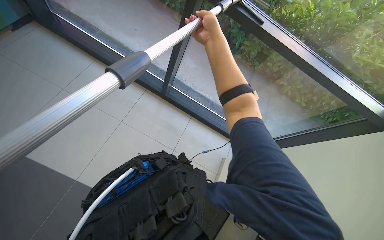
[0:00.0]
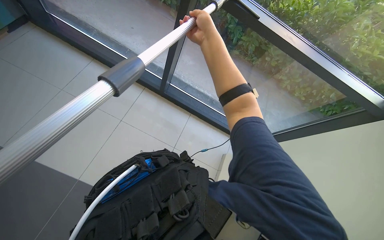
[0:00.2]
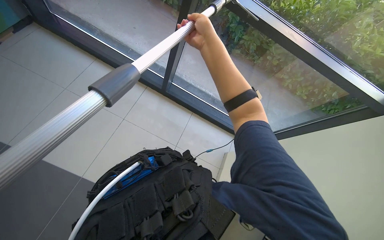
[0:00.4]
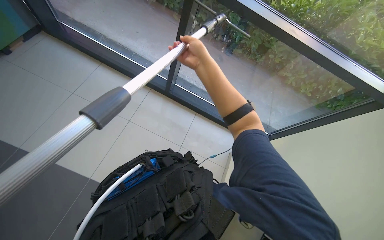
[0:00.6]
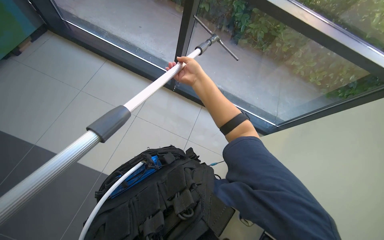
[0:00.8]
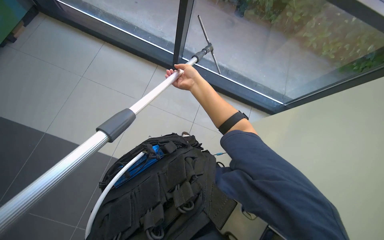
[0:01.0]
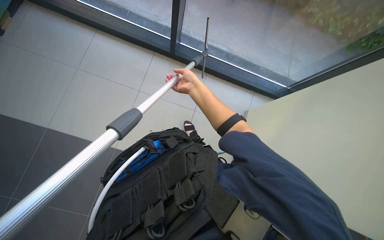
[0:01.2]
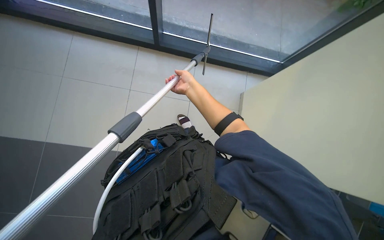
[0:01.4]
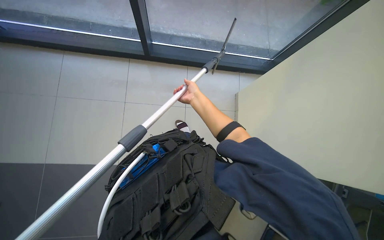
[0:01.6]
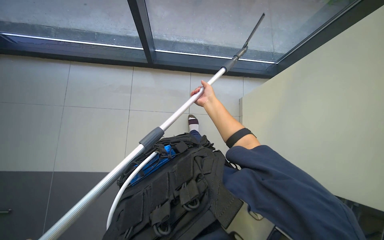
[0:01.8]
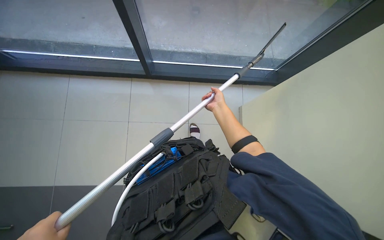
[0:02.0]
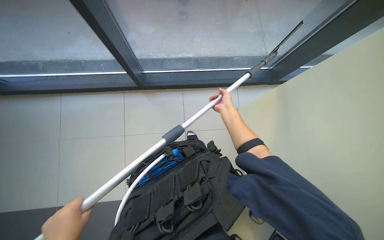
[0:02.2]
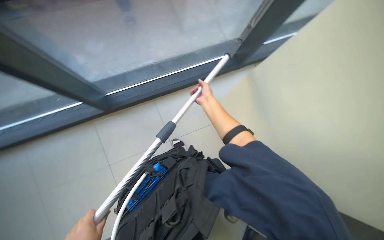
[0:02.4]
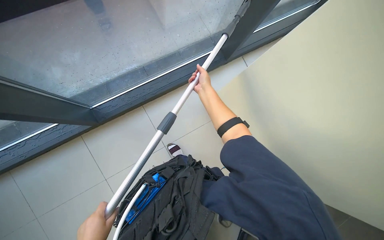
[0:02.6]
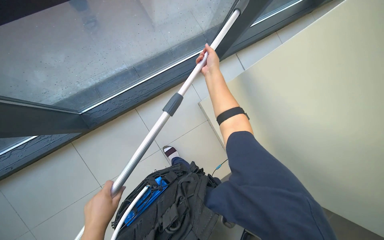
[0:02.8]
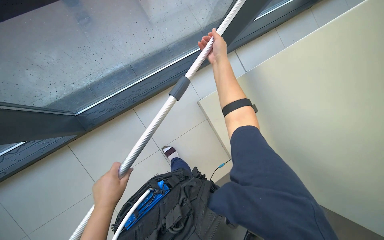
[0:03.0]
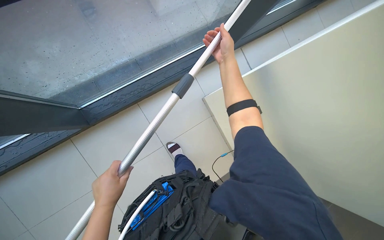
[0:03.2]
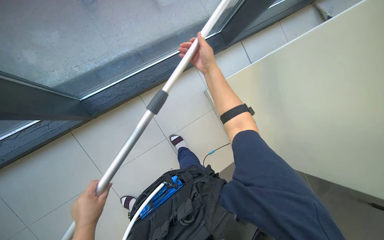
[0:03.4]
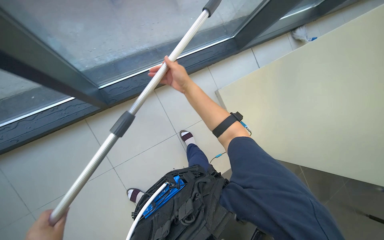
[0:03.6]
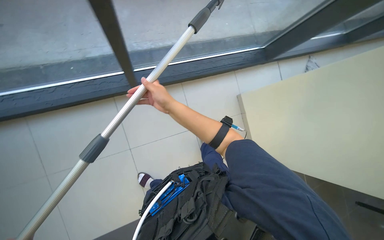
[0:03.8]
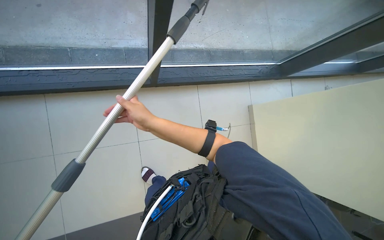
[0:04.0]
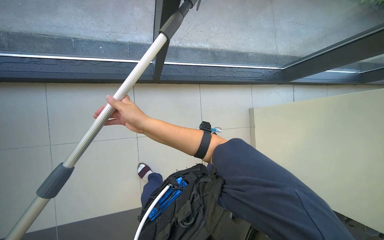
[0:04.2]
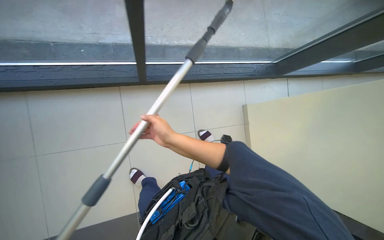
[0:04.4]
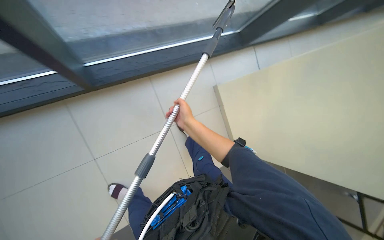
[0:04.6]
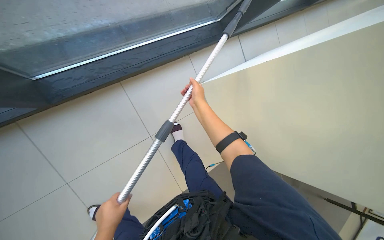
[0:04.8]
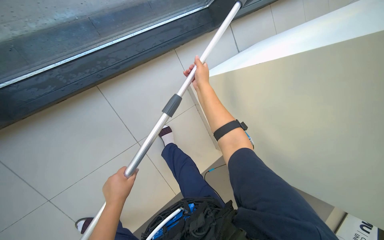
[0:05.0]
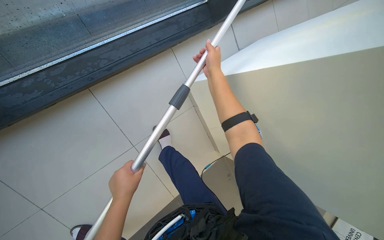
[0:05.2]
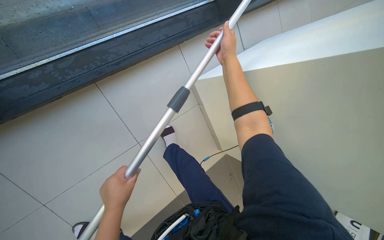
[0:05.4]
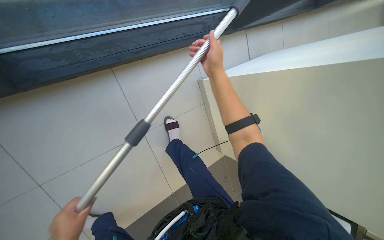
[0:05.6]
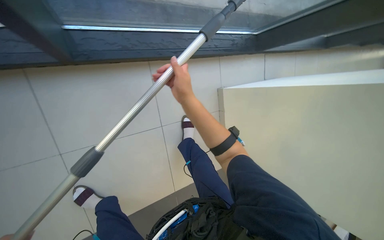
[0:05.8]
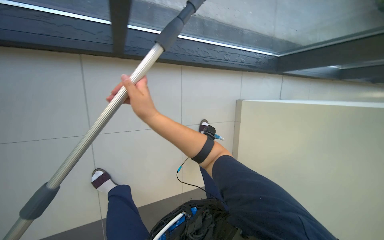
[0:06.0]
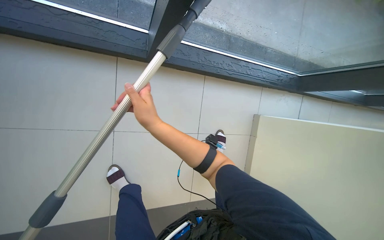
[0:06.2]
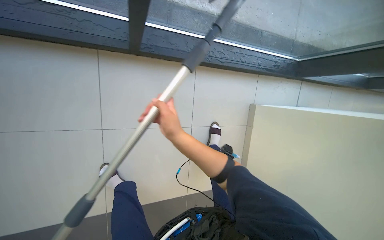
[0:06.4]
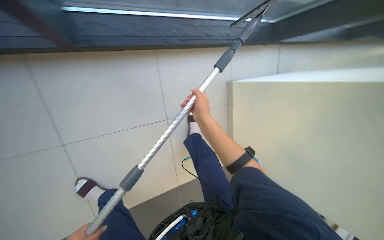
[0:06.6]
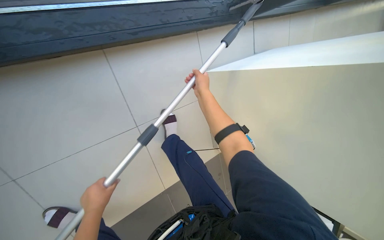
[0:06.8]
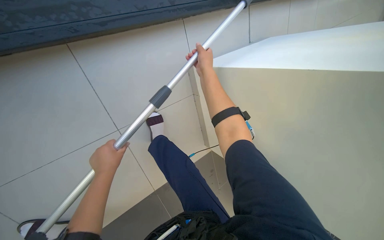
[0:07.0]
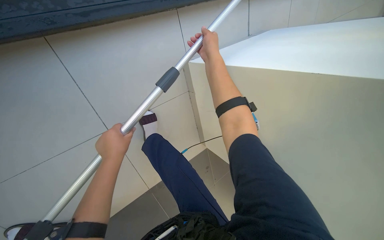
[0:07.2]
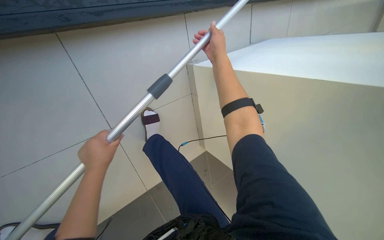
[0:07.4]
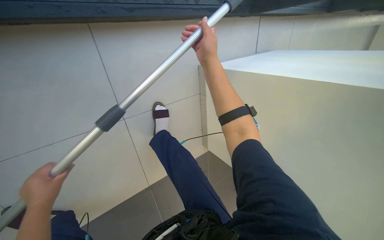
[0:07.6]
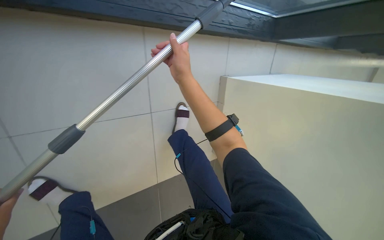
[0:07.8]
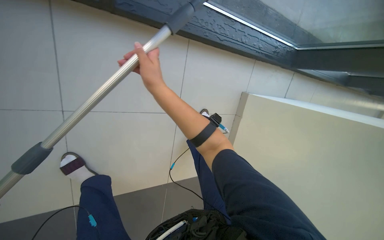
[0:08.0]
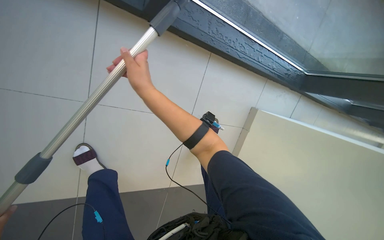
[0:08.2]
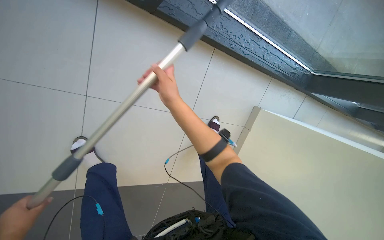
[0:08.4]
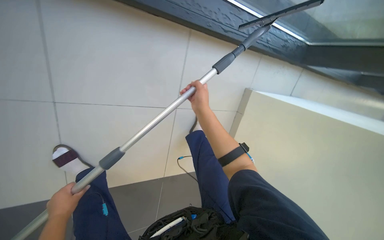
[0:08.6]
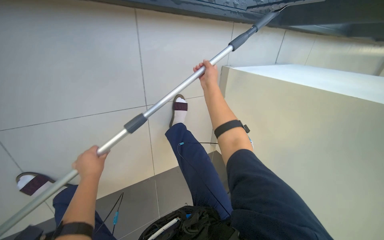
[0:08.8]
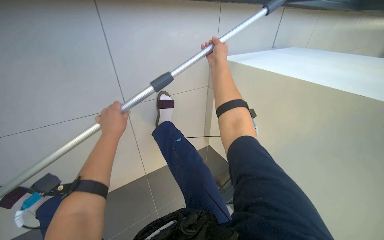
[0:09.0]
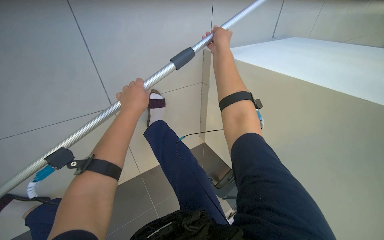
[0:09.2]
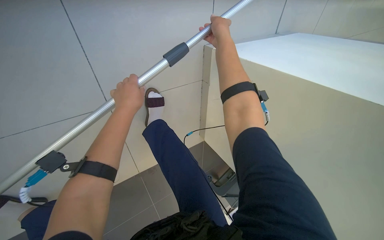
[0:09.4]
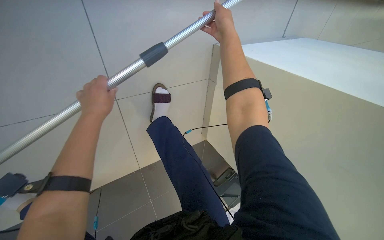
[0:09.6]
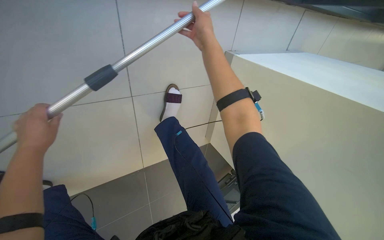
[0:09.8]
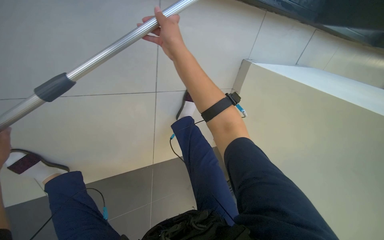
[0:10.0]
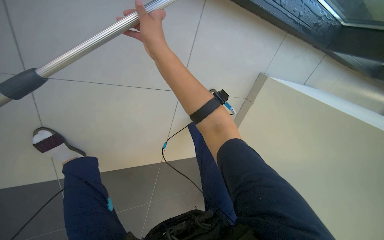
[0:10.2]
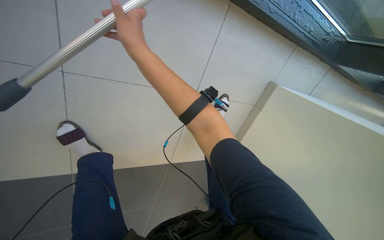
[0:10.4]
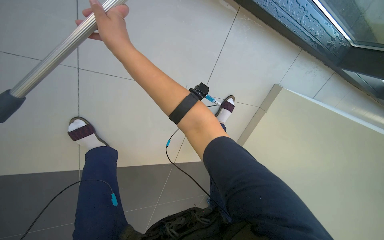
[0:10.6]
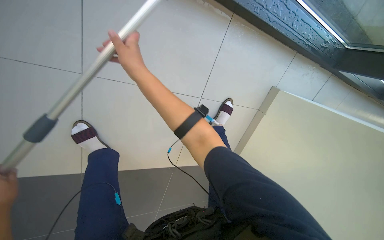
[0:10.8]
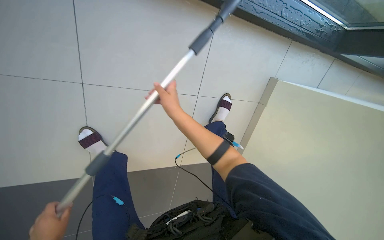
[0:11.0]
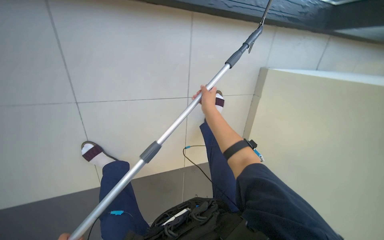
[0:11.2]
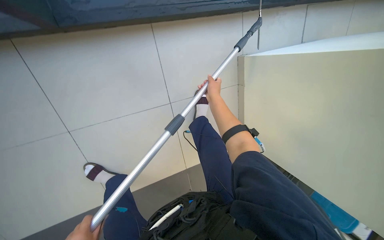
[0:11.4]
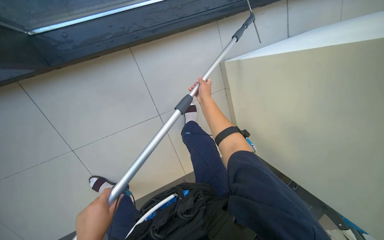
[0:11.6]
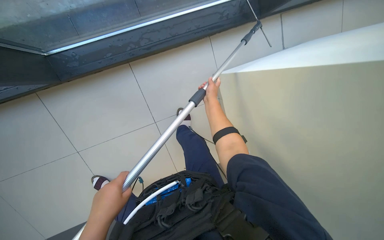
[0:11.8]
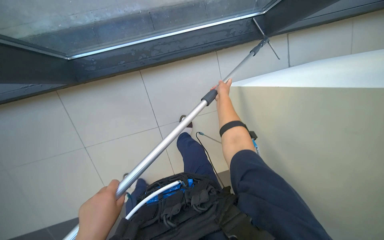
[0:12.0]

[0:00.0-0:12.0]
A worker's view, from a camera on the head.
Job: cleaning windows.
The whole recording: Cleaning glass panels and frames. The worker cleans the glass panels and frames using a squeegee and a cloth on a pole.
0:00.0 to 0:01.6: The view tilts roughly 15 degrees downward. The scene turns approximately 25 degrees counterclockwise in the picture.
0:01.6 to 0:03.0: The right hand travels up the picture and to the right by roughly 20 cm.
0:04.4 to 0:06.0: Everything in view rotates about 25 degrees clockwise.
0:06.0 to 0:07.6: The right hand is displaced to the right and up the picture by about 35 cm.
0:09.0 to 0:10.4: The camera is carried some 40 cm.
0:10.4 to 0:12.0: The camera is carried to the right, approximately 50 cm. The camera is aimed about 20 degrees further to the left.

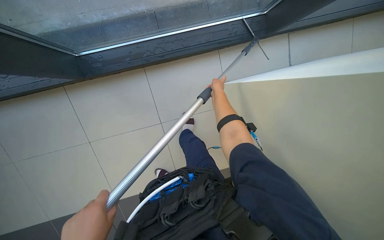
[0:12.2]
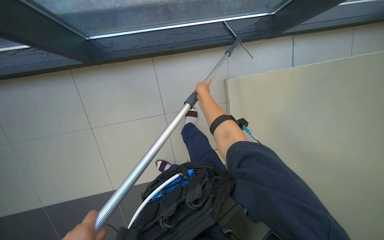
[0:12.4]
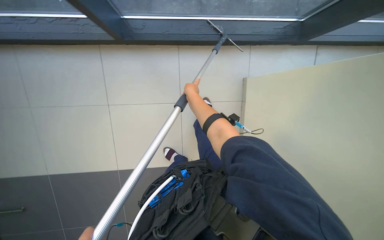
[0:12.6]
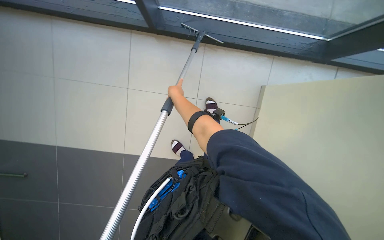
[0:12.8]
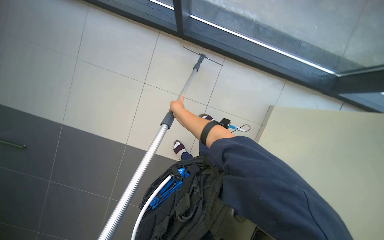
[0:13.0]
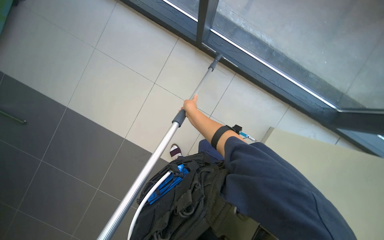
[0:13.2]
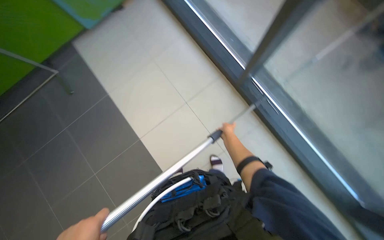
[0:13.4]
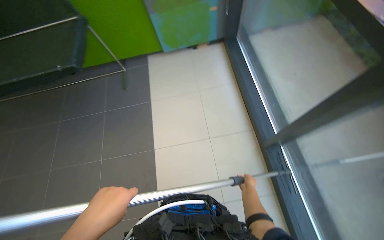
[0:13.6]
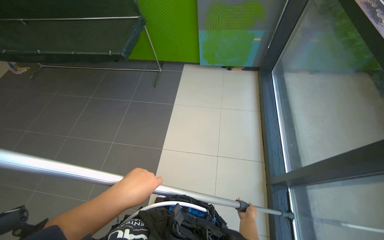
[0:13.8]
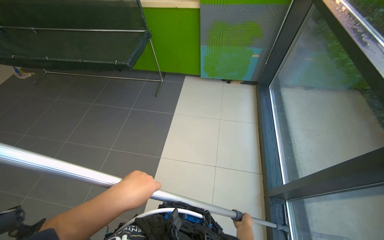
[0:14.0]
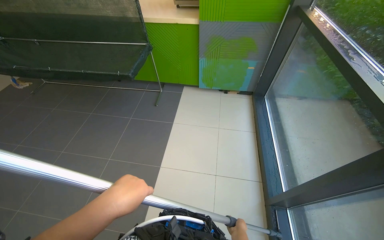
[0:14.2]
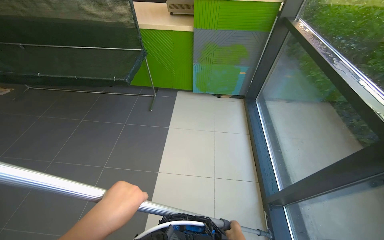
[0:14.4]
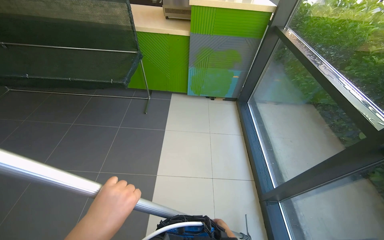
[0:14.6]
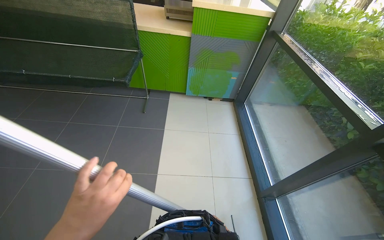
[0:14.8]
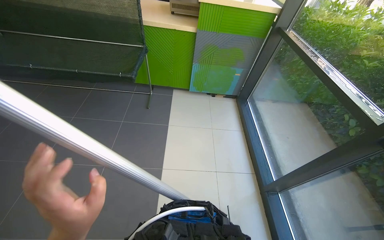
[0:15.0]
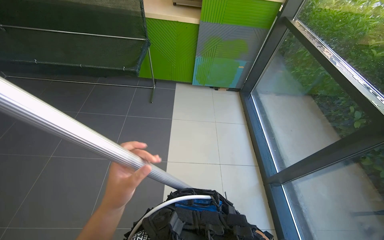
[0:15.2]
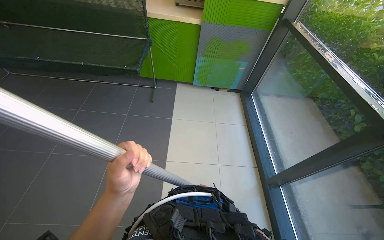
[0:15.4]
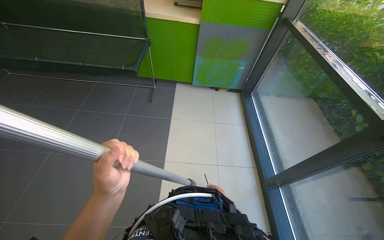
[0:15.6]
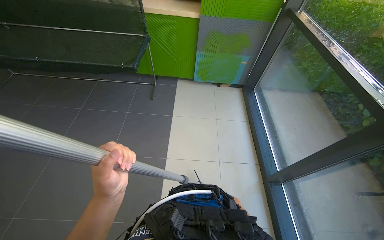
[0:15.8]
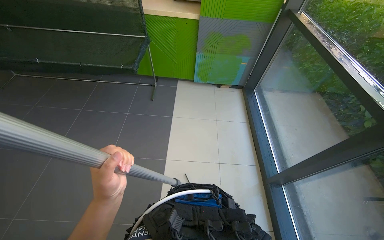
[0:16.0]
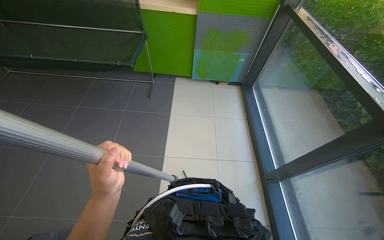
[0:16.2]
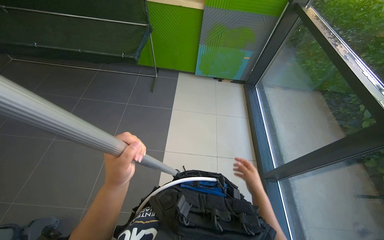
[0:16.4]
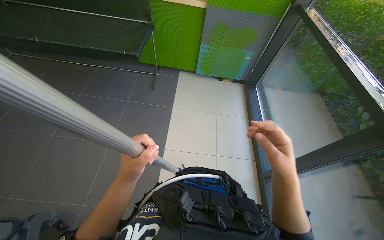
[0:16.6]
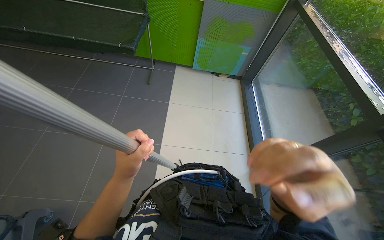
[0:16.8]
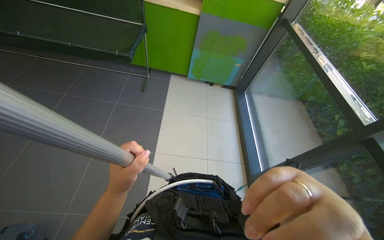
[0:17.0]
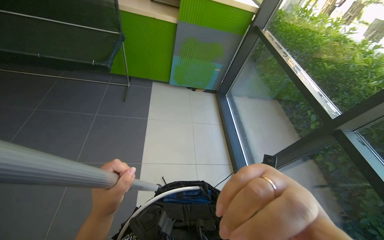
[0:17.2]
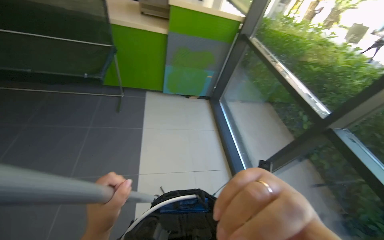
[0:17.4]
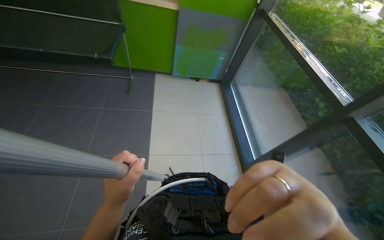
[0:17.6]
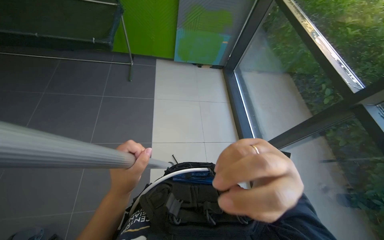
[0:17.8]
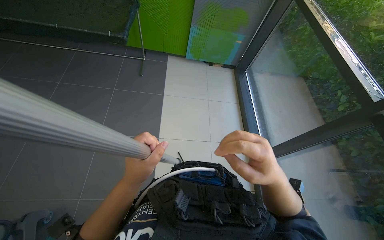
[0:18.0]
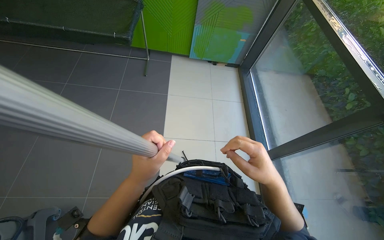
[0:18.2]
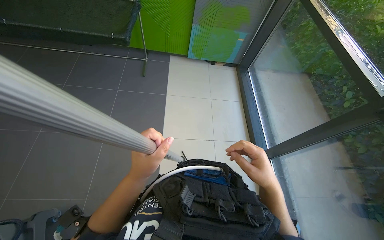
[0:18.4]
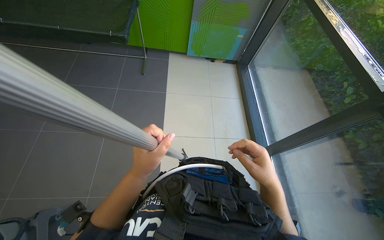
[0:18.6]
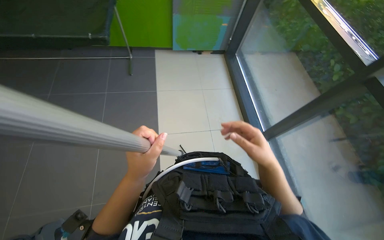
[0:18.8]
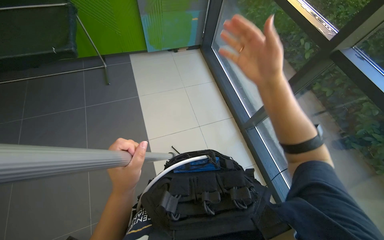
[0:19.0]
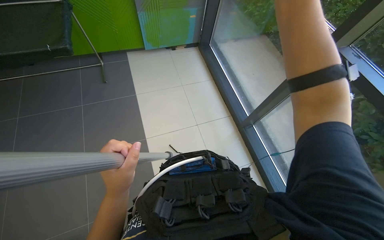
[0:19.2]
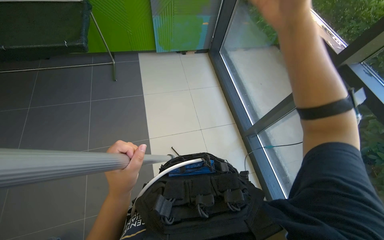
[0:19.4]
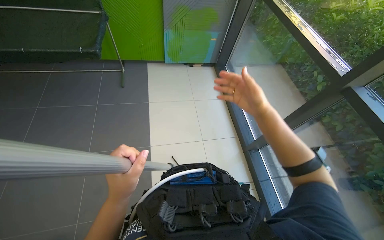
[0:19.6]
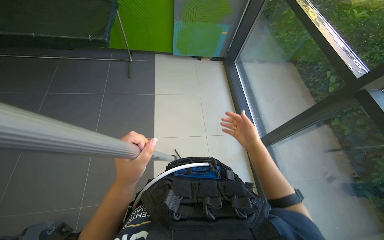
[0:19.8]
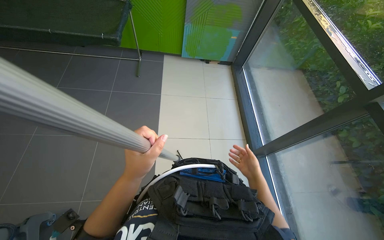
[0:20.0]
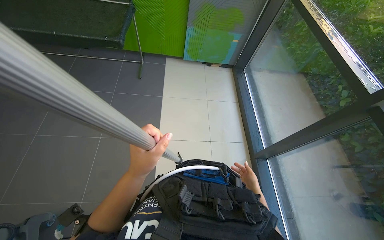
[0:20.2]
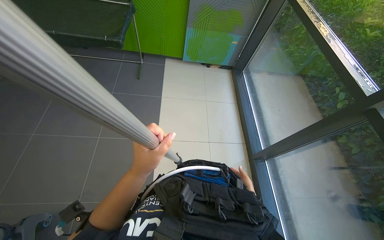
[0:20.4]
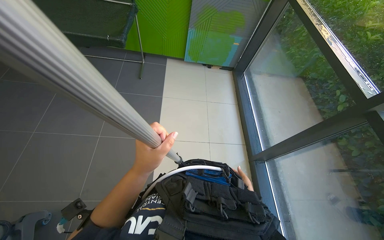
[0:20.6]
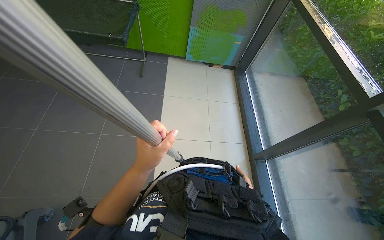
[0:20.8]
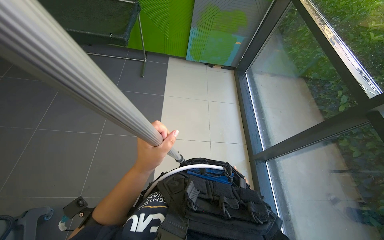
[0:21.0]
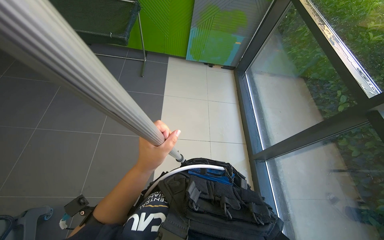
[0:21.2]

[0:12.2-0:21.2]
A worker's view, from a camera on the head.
Job: cleaning windows.
The whole recording: Cleaning glass panels and frames. The worker cleans the glass panels and frames using a squeegee and a cloth on a pole.
0:12.2 to 0:13.8: The head travels roughly 90 cm. The wearer looks approximately 110 degrees further to the left. The view tips upward by some 45 degrees.
0:13.8 to 0:15.2: The wearer moves to the left, some 40 cm.
0:18.2 to 0:19.8: The right hand travels farther from the camera by some 15 cm, and travels up the picture and back again, approximately 25 cm each way.
0:19.8 to 0:21.2: The right hand heads down the picture and farther from the camera, covering approximately 25 cm.
